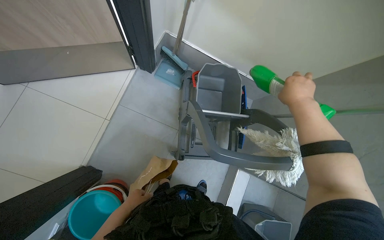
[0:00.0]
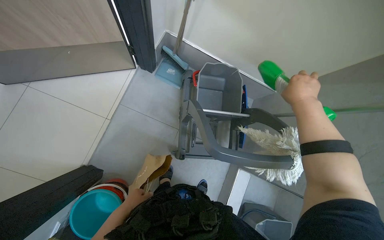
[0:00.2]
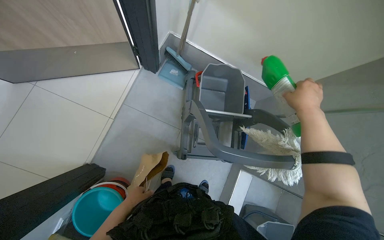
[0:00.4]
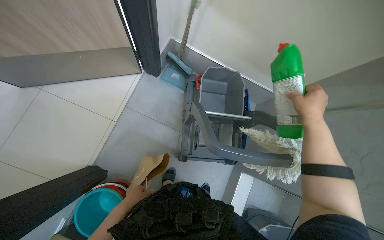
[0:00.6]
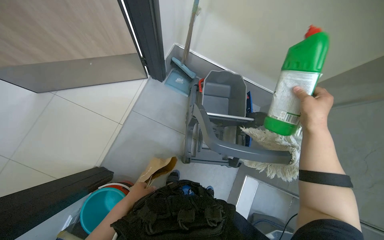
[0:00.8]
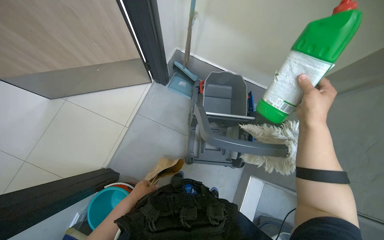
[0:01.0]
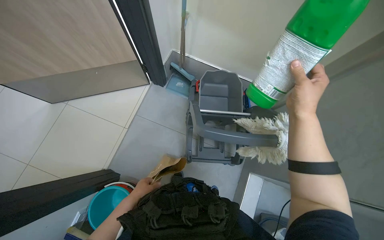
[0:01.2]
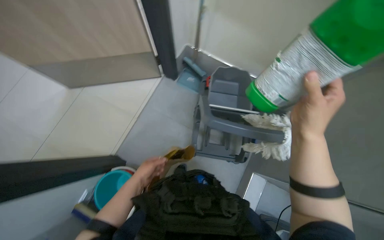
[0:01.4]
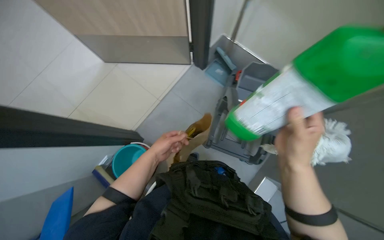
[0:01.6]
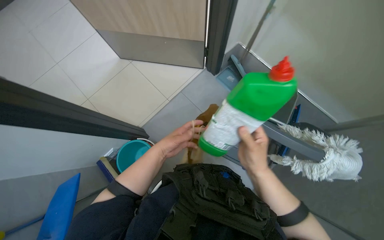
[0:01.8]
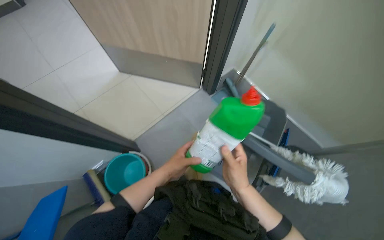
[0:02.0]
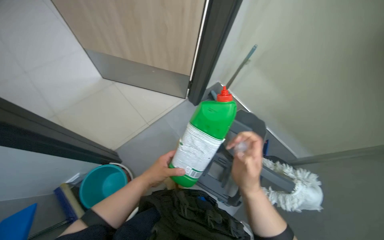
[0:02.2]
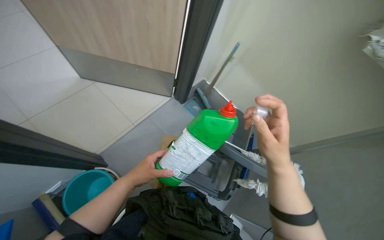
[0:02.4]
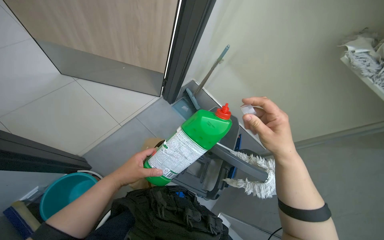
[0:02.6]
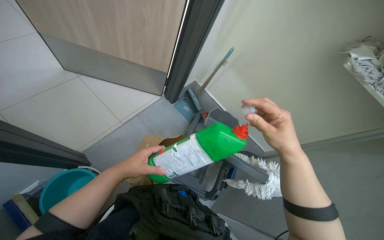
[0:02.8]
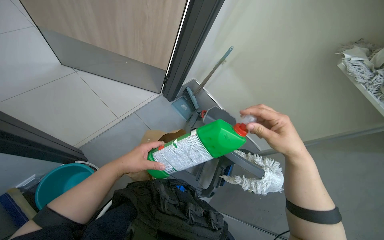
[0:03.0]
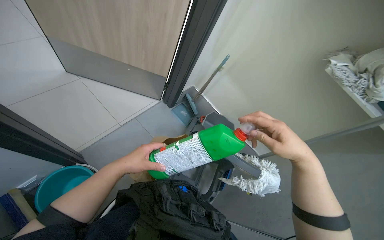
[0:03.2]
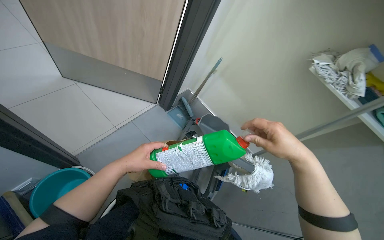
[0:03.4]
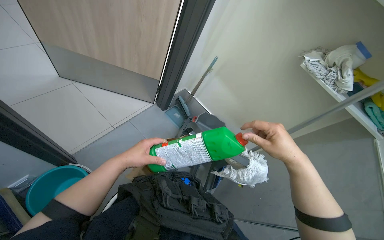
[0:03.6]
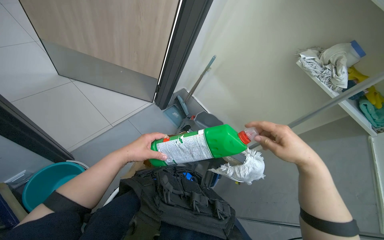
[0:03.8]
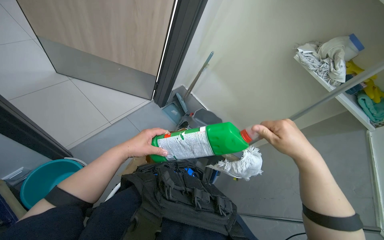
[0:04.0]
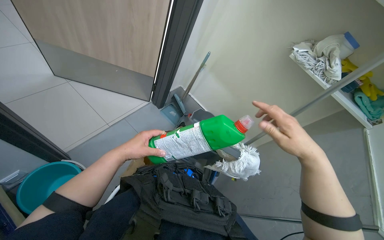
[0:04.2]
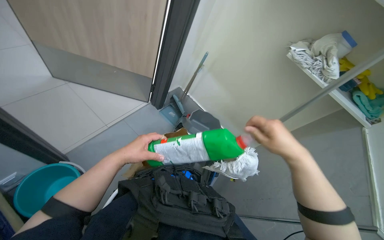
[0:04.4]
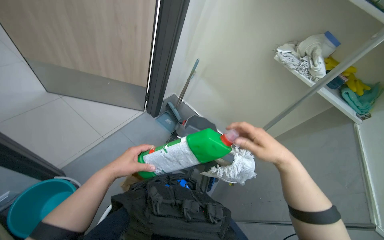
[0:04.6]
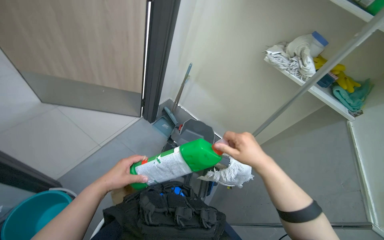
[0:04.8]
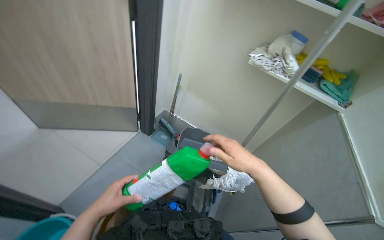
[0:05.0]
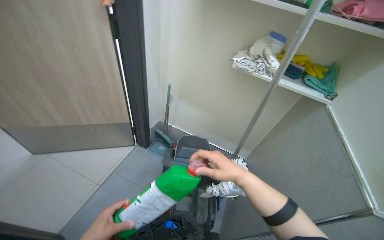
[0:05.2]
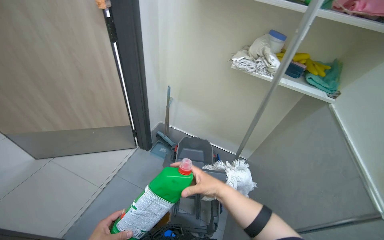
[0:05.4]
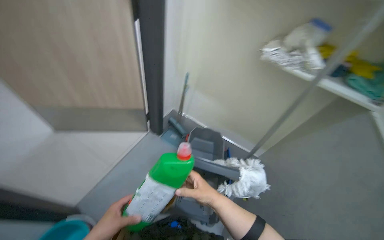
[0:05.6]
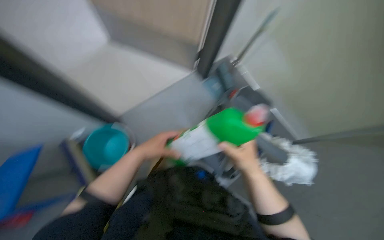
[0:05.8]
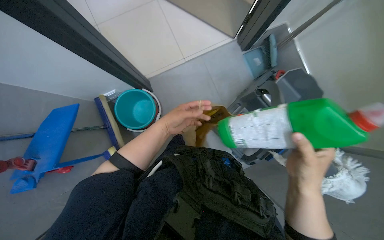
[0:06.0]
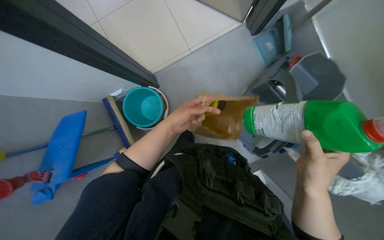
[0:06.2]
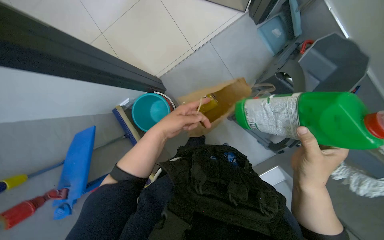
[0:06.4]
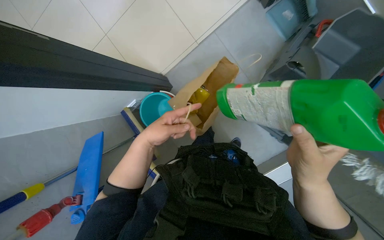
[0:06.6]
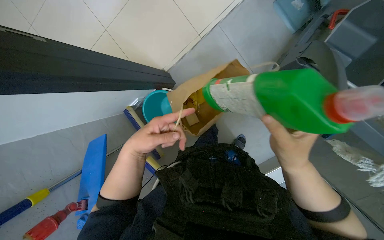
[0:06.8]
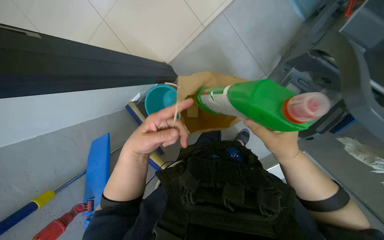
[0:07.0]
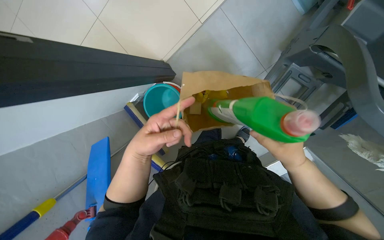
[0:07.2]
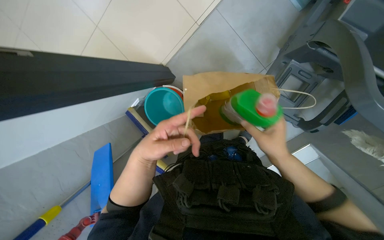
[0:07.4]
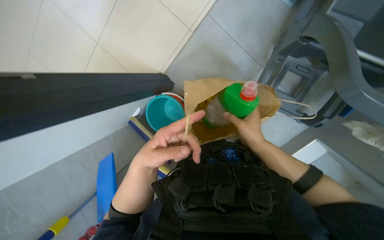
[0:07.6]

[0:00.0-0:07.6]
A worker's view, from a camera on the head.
Job: preparing cleaning supplies.
The whole recording: Preparing cleaning solution. The worker pours cleaning solution from a bottle into a bucket on the cleaning cart.
0:00.0 to 0:01.6: The head rotates approximately 20 degrees to the left. The left hand is displaced nearer to the camera and to the right by approximately 25 cm; the right hand moves down the picture and nearer to the camera, approximately 30 cm.
0:01.6 to 0:03.0: The camera sweeps to the right, by about 20 degrees. The right hand goes to the left and returns, approximately 15 cm each way.
0:04.6 to 0:06.0: The wearer's head swings about 35 degrees to the left. The wearer looks roughly 30 degrees further downward.
0:06.0 to 0:07.6: The view swings approximately 25 degrees to the left.

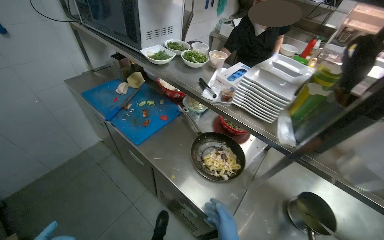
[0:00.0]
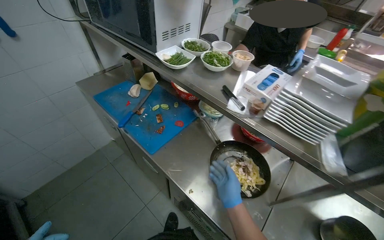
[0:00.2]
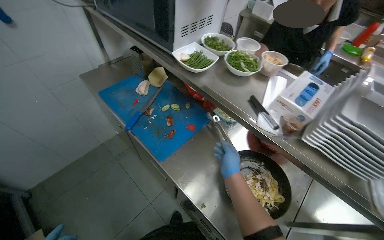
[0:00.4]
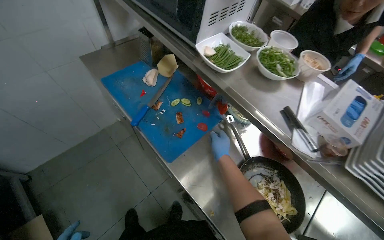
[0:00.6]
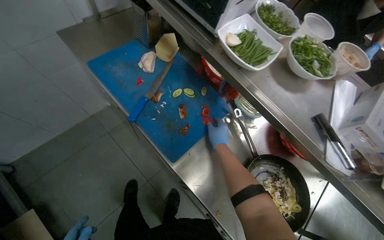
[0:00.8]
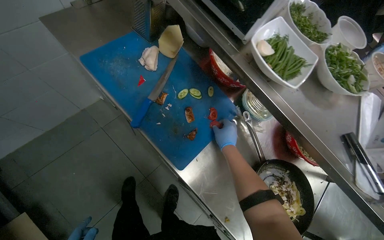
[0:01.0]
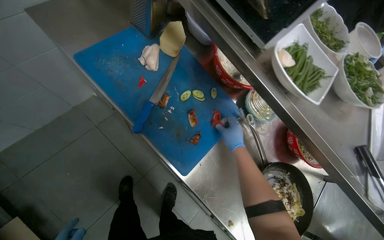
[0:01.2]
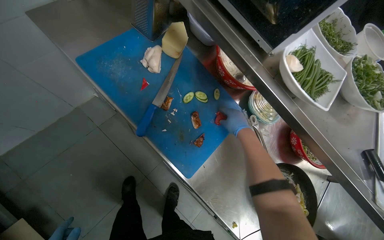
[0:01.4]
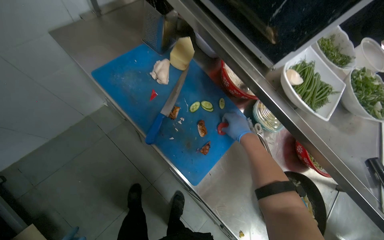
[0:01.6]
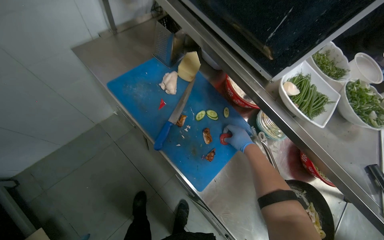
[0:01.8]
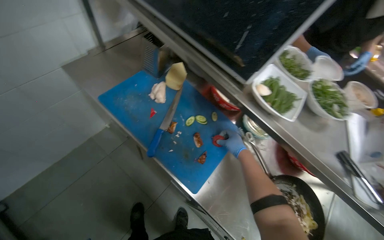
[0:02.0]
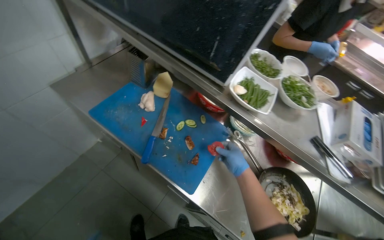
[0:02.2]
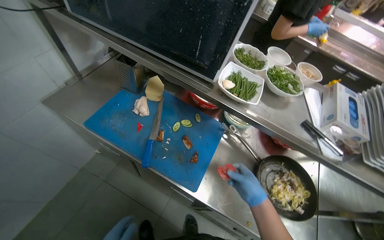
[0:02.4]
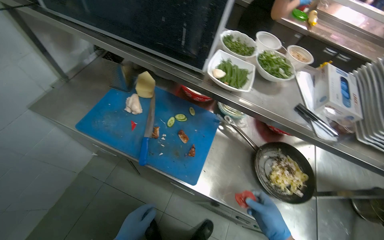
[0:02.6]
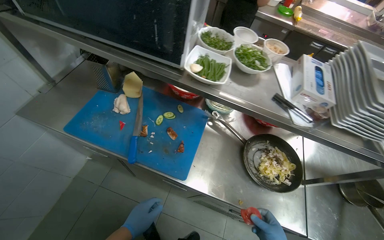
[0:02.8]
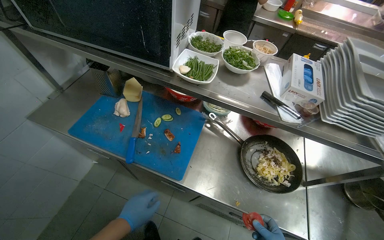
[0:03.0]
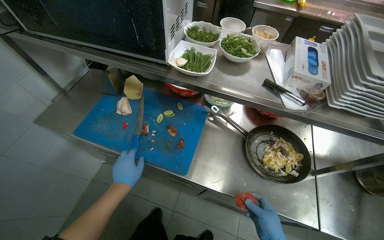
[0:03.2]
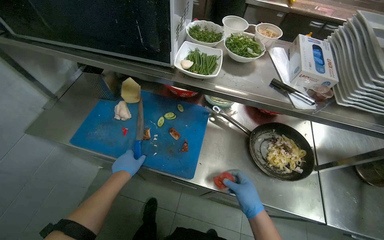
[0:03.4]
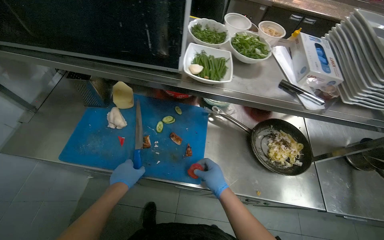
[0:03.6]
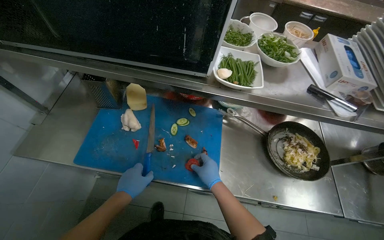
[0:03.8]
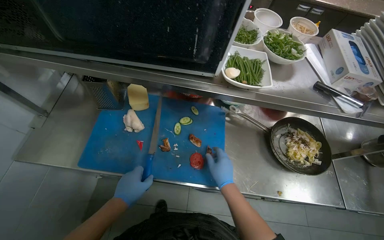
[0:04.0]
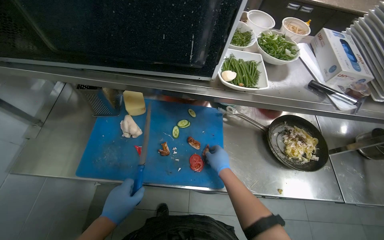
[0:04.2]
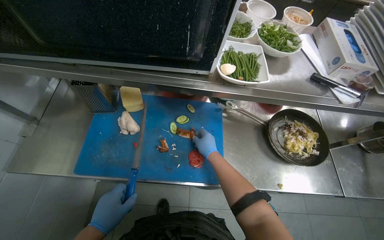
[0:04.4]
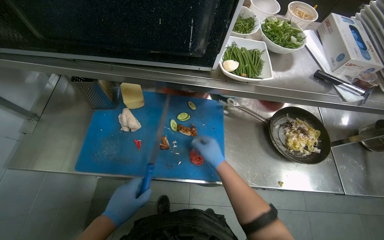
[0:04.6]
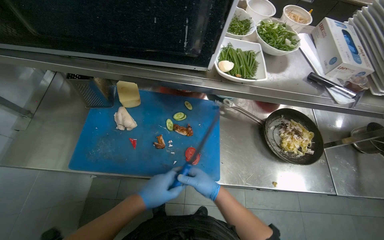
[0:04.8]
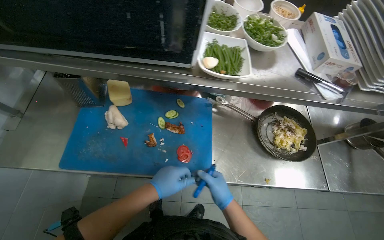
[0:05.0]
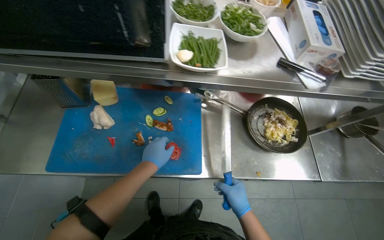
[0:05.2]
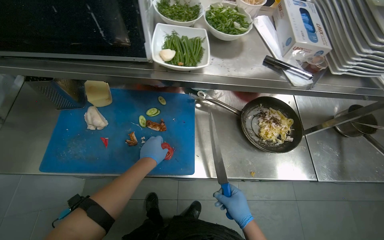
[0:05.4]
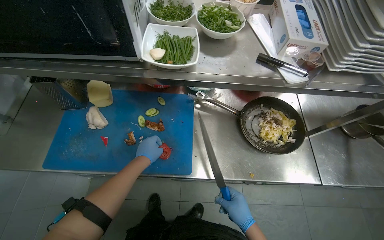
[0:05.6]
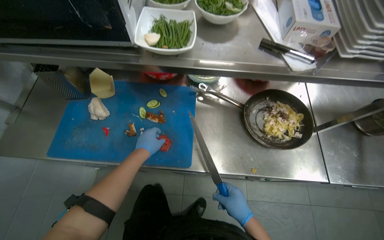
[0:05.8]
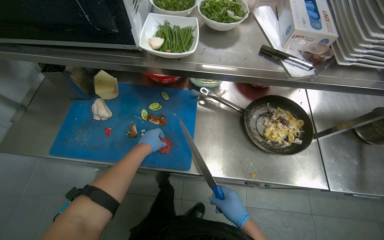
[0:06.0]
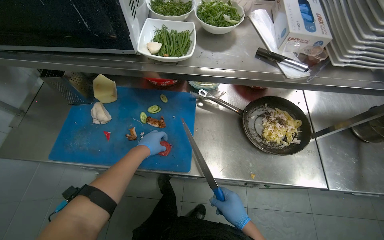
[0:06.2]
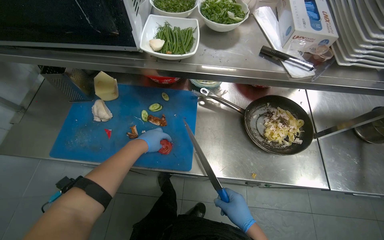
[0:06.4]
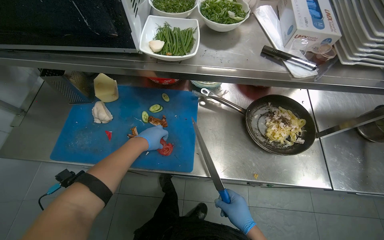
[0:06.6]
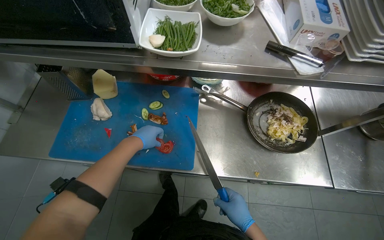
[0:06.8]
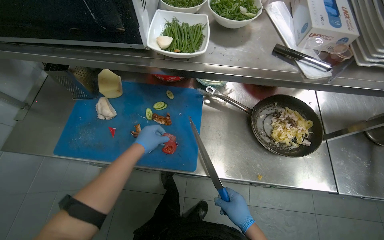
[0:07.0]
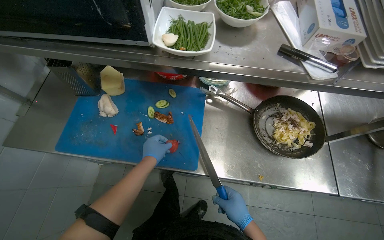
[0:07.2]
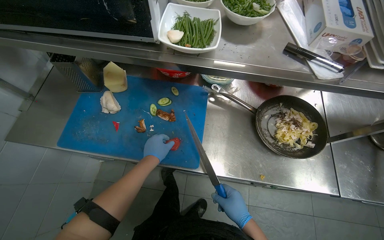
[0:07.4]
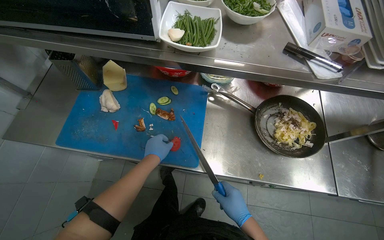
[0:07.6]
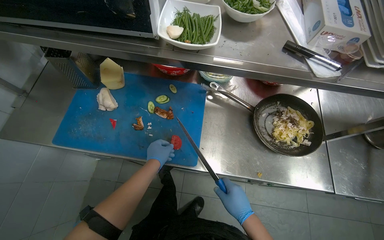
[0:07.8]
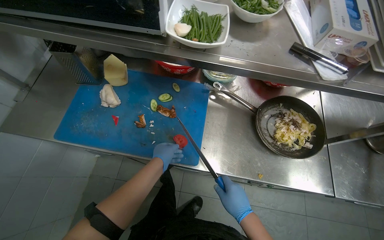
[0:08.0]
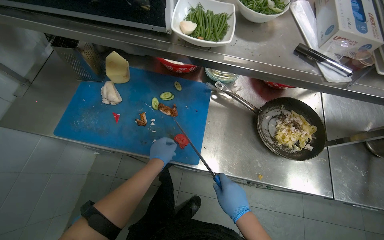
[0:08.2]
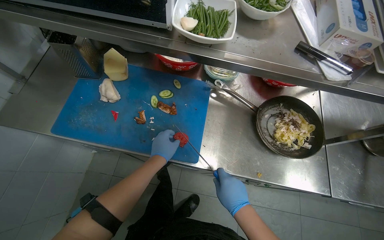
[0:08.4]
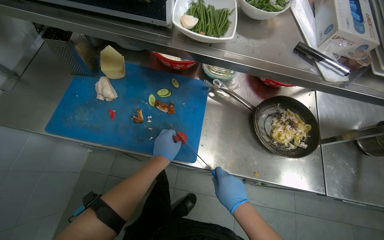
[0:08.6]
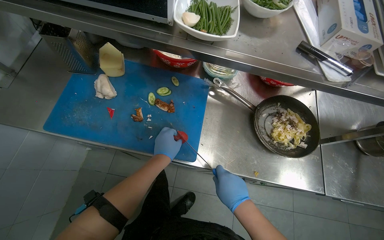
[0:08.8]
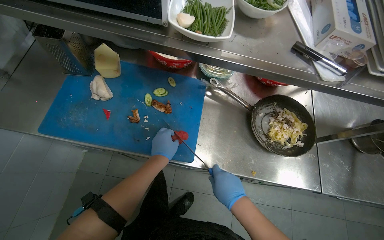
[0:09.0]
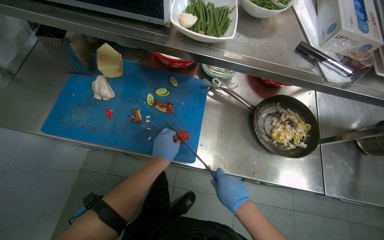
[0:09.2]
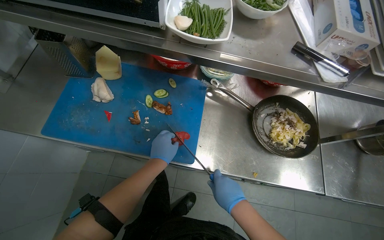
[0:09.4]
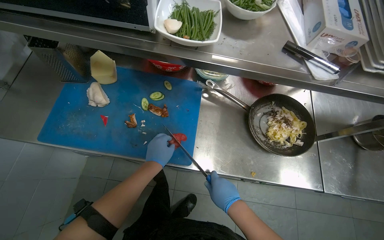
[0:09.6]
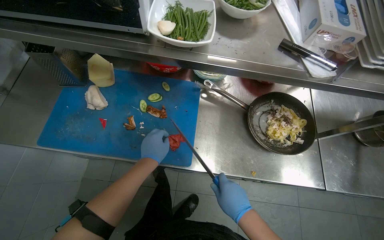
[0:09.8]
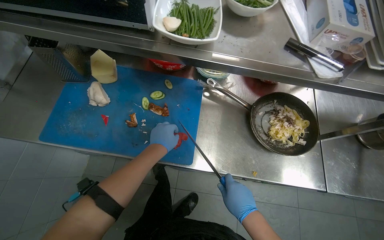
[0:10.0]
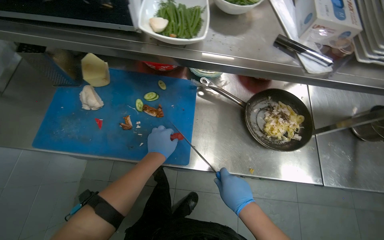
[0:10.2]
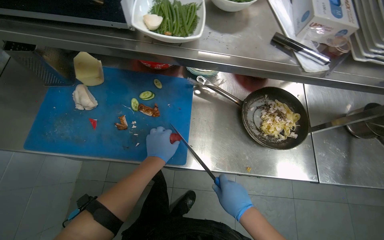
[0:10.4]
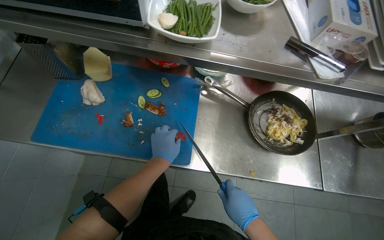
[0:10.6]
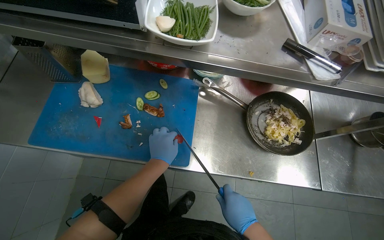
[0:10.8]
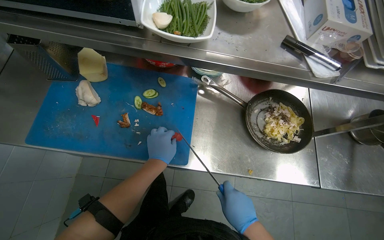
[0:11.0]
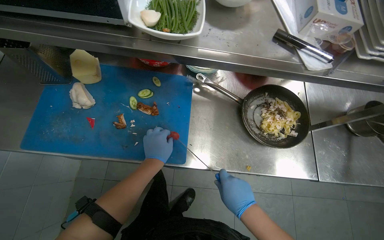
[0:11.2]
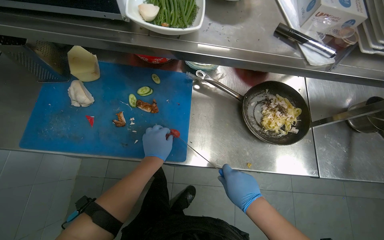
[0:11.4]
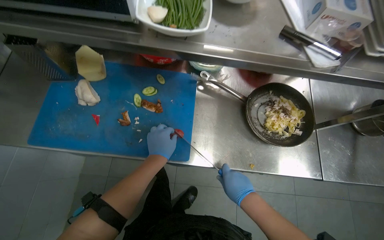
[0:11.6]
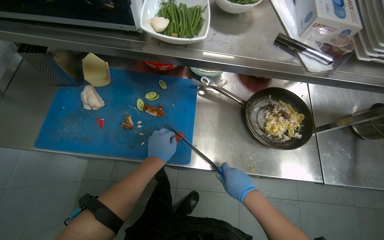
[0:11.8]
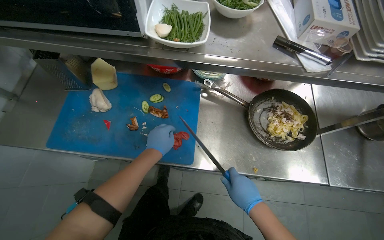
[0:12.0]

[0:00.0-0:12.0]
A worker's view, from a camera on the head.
Job: preparing food.
The whole recording: Chopping tomatoes on cutting board. The worker chops tomatoes on a blue cutting board using a knife.
0:00.0 to 0:01.6: The head travels roughly 70 cm. The camera pitches downward, by some 25 degrees.
0:01.6 to 0:03.0: Everything in view rotates approximately 25 degrees counterclockwise.
0:04.4 to 0:06.0: The right hand heads to the right and down the picture, covering about 35 cm; the left hand goes some 30 cm to the right, up the picture and farther from the camera.
0:06.0 to 0:07.6: The hands are busy where they are.
0:07.6 to 0:12.0: The hands are busy where they are.
